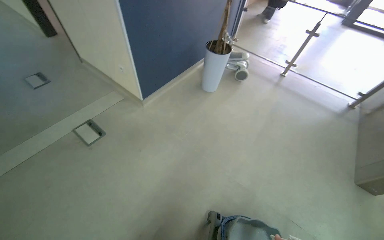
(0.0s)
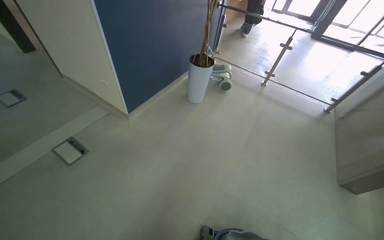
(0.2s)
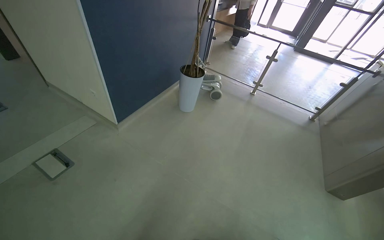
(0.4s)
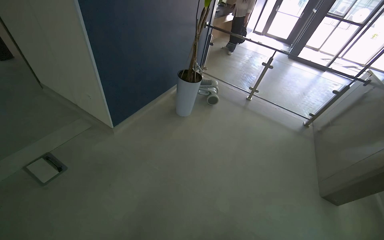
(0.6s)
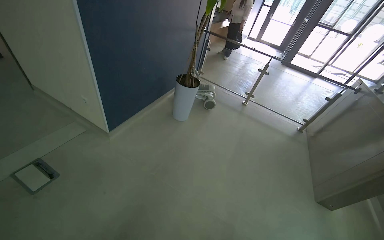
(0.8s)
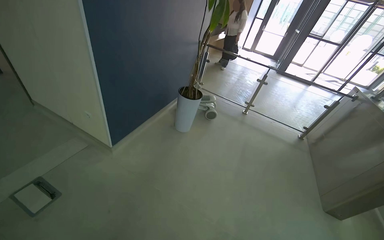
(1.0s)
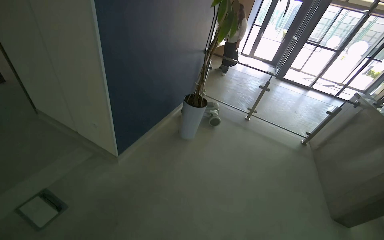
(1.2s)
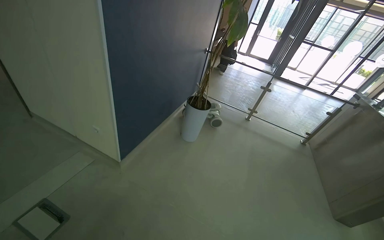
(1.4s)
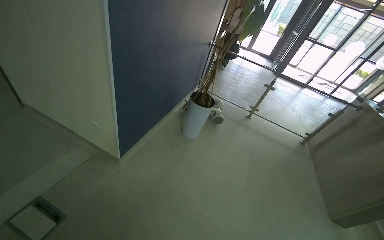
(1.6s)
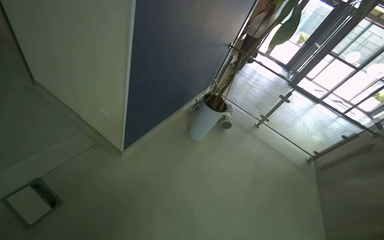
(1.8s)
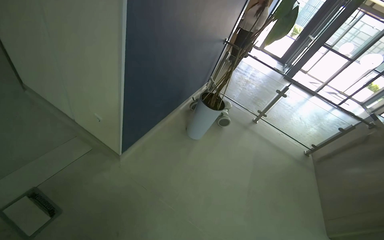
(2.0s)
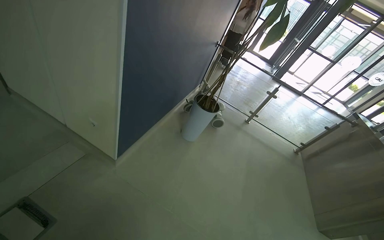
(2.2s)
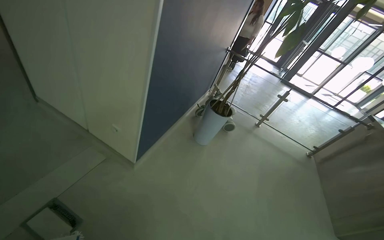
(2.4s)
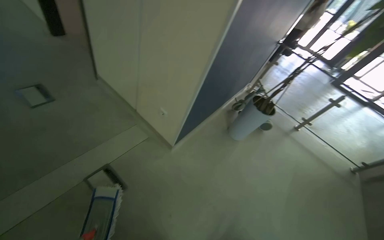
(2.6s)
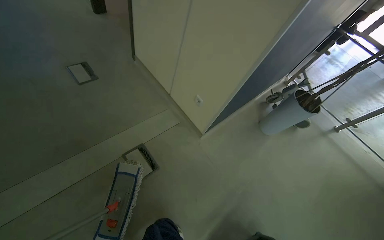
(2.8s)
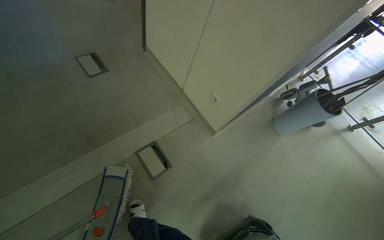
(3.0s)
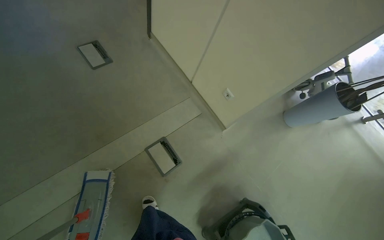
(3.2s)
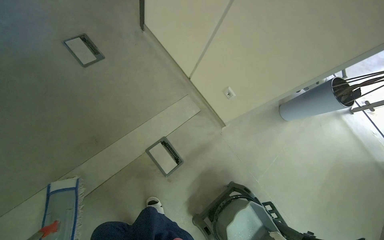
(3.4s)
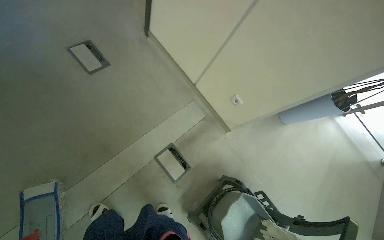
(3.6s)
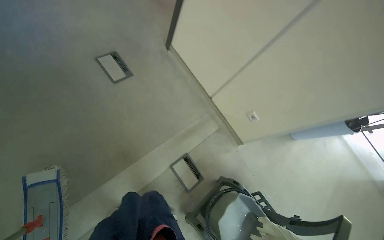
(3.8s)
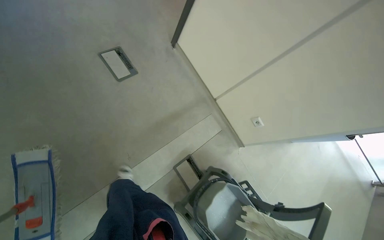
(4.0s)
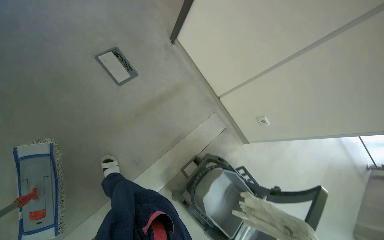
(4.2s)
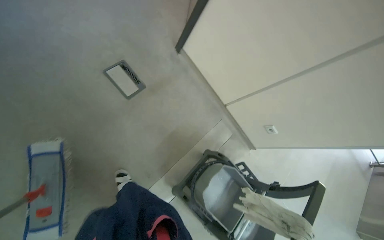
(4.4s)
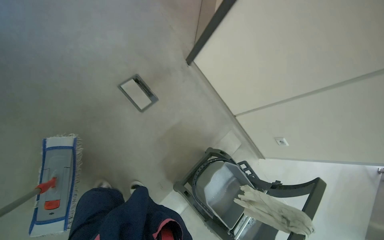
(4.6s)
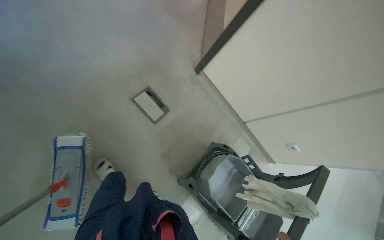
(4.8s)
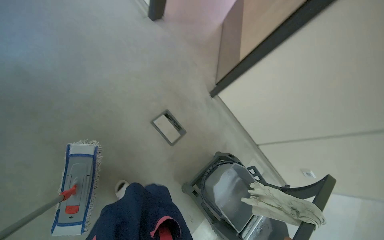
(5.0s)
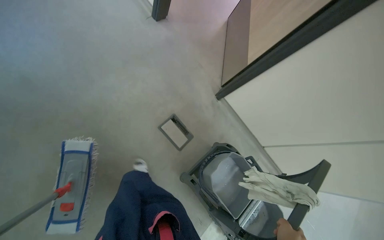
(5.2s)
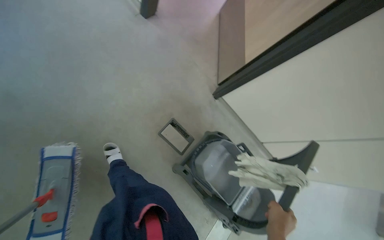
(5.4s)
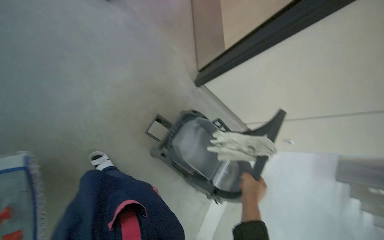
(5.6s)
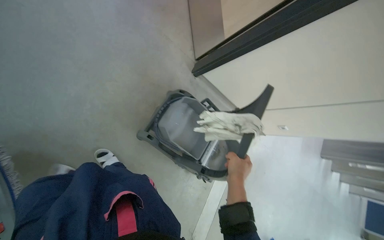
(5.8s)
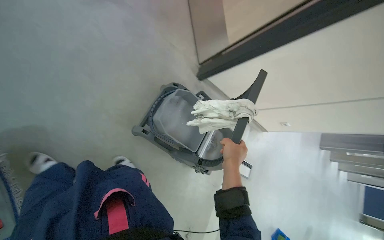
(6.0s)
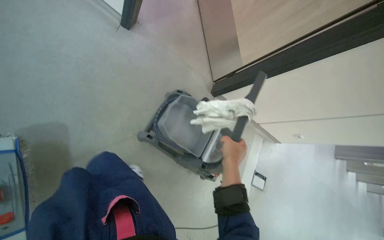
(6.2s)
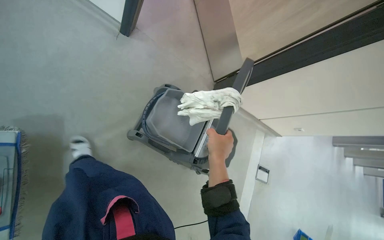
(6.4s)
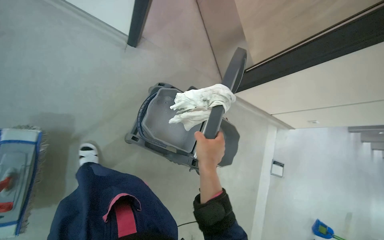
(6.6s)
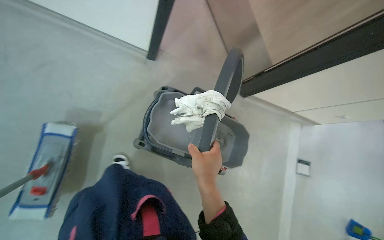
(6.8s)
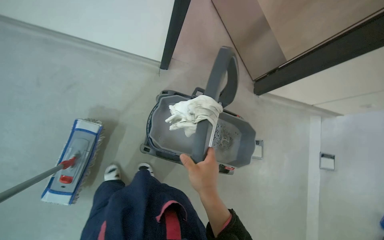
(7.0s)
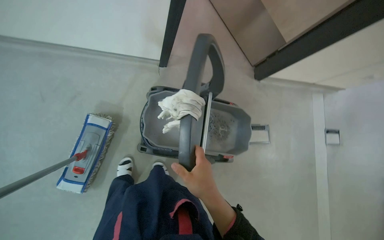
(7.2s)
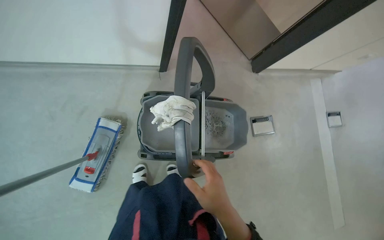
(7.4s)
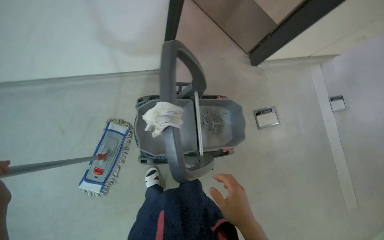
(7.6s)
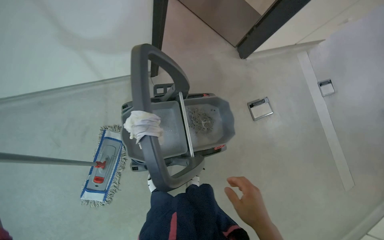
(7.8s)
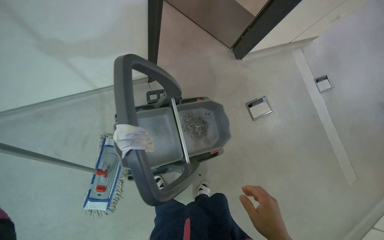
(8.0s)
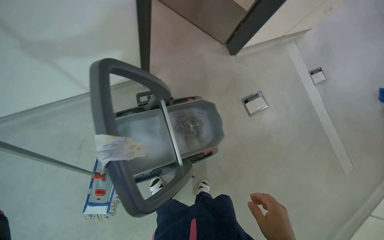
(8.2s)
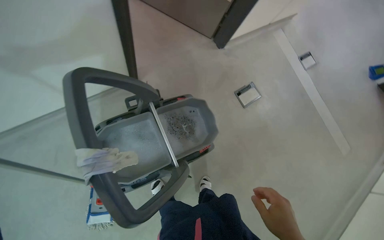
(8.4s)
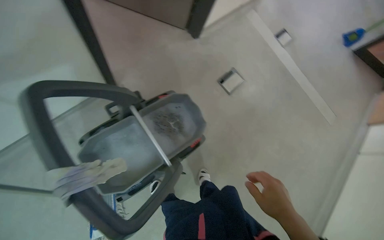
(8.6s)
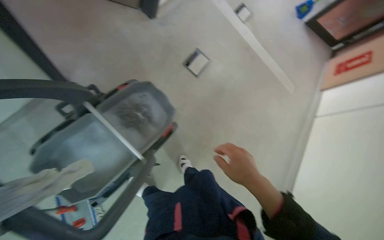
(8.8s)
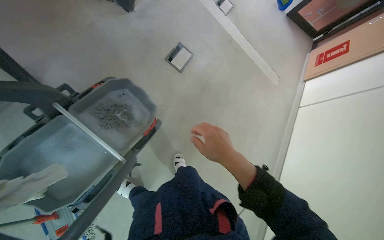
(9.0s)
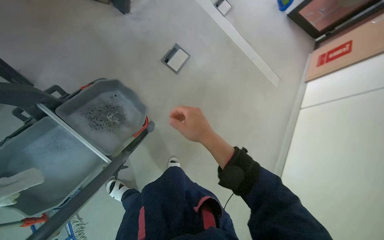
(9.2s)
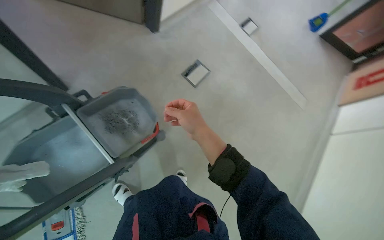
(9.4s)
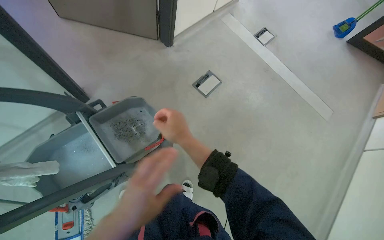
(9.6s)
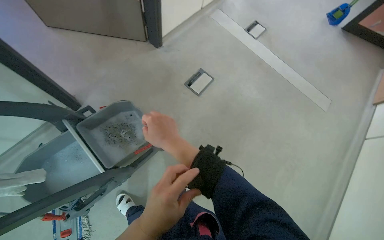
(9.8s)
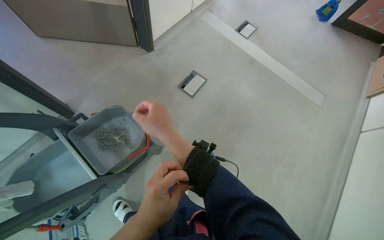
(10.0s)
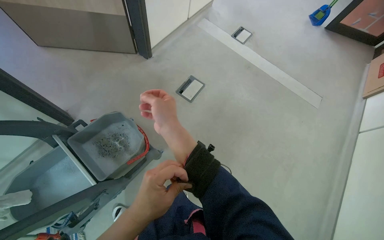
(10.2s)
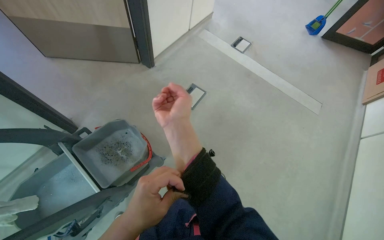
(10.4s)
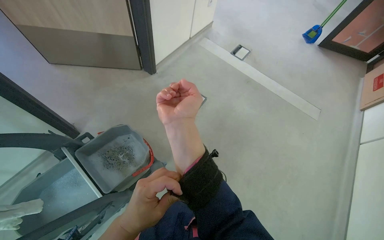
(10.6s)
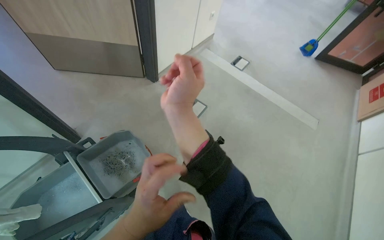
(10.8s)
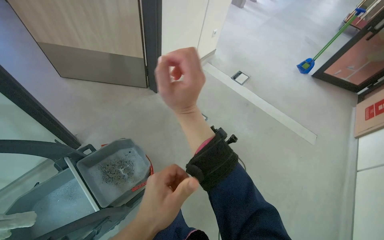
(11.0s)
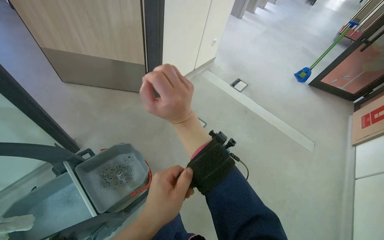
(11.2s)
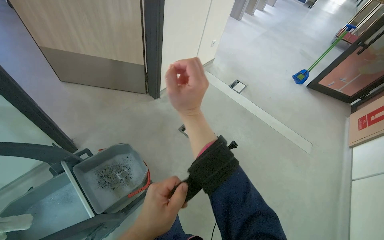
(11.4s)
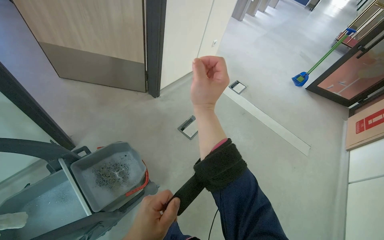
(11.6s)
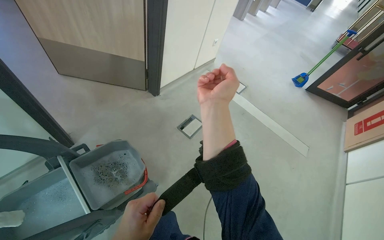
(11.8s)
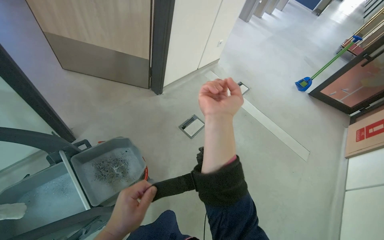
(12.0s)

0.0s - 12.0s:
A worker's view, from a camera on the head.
Job: mopping floor.
The whole recording: Mopping kitchen floor. The worker mops the kitchen floor with a flat mop, moving around furniture and opening a sliding door to continue the task.
0.0s - 1.6s: The head travels approximately 50 cm. The camera is aimed roughly 15 degrees further to the right.
1.6s - 3.0s: The camera is carried some 60 cm. The wearer's head swings roughly 25 degrees to the left. The wearer looks about 15 degrees further downward.
3.0s - 4.4s: The head travels some 50 cm.
4.4s - 6.0s: The head turns to the right by roughly 15 degrees.
6.0s - 7.6s: The camera travels some 40 cm. The view pans to the left by roughly 25 degrees. The view tips downward by approximately 15 degrees.
7.6s - 9.0s: The wearer looks about 45 degrees further to the right.
9.0s - 10.4s: The view pans to the left by approximately 20 degrees. The wearer looks approximately 15 degrees further upward. The right hand moves up the picture, about 15 cm.

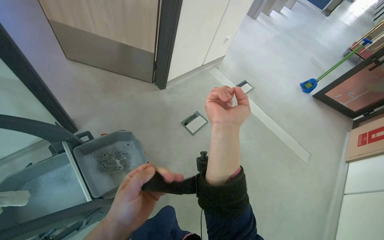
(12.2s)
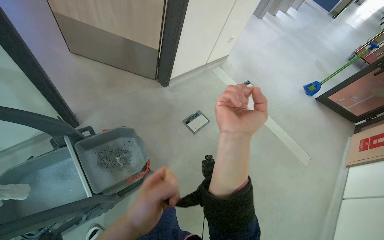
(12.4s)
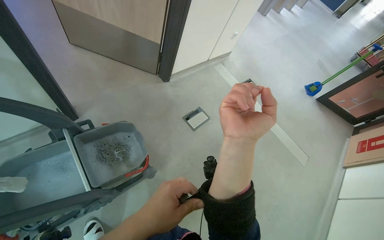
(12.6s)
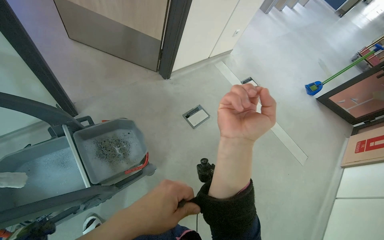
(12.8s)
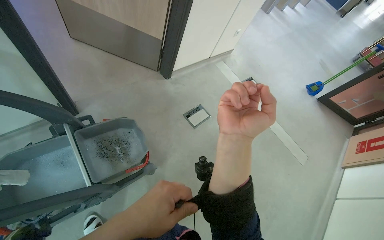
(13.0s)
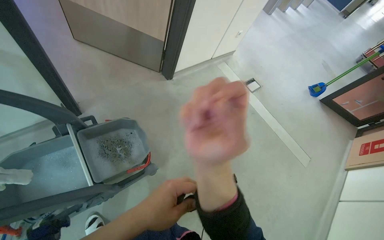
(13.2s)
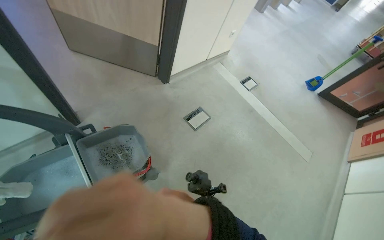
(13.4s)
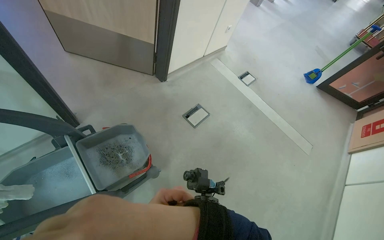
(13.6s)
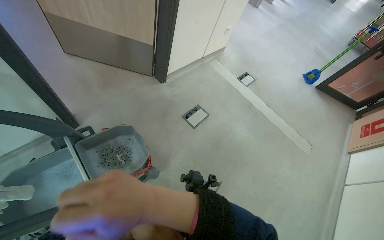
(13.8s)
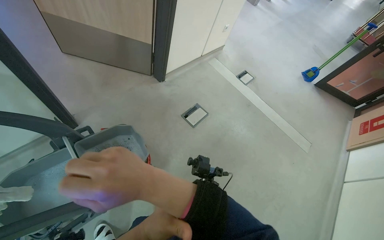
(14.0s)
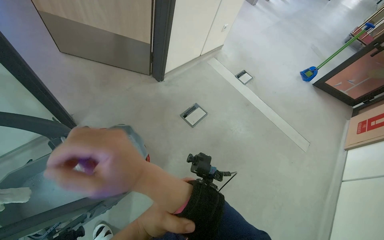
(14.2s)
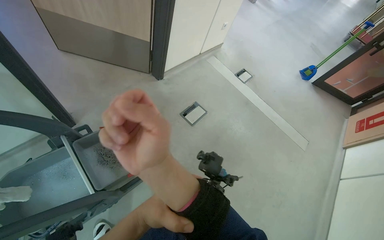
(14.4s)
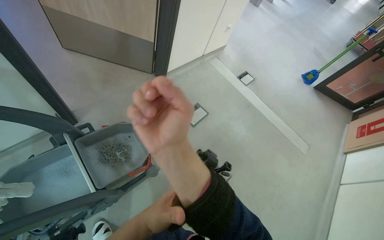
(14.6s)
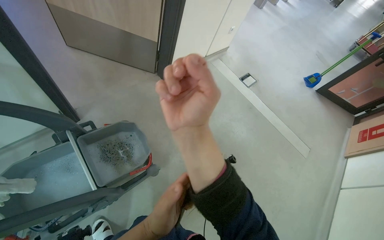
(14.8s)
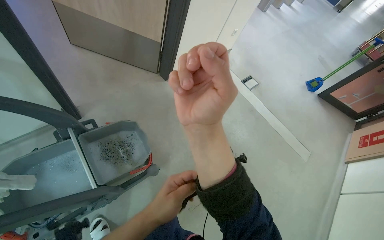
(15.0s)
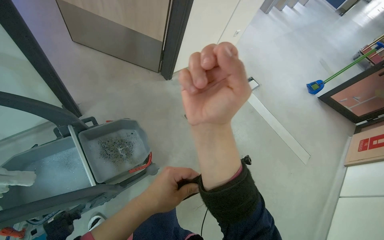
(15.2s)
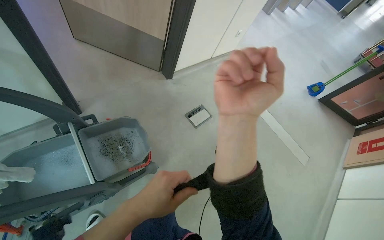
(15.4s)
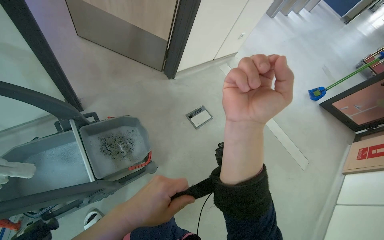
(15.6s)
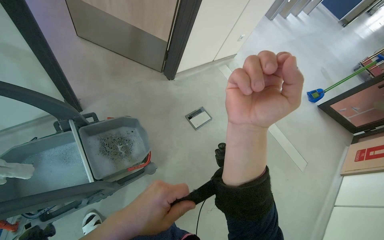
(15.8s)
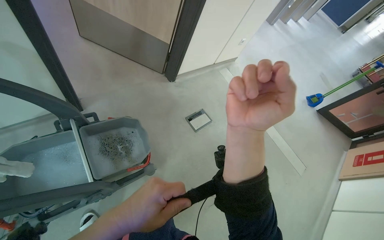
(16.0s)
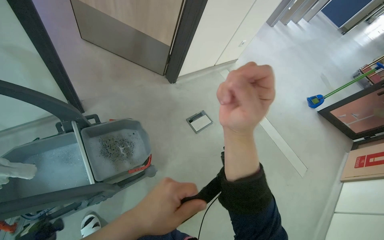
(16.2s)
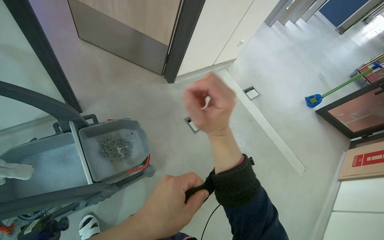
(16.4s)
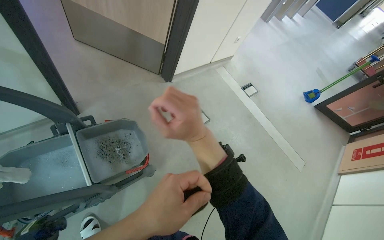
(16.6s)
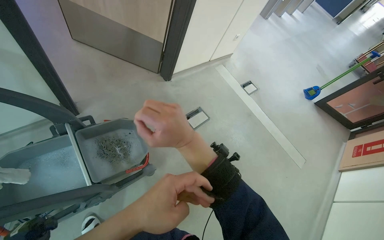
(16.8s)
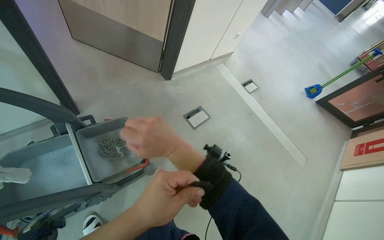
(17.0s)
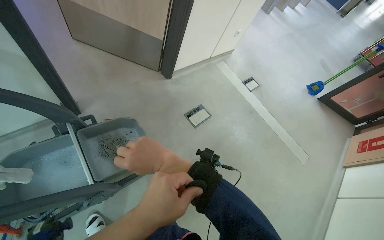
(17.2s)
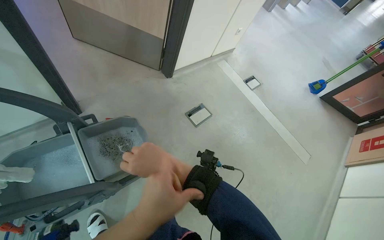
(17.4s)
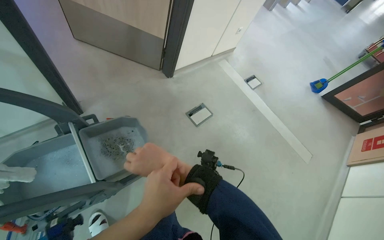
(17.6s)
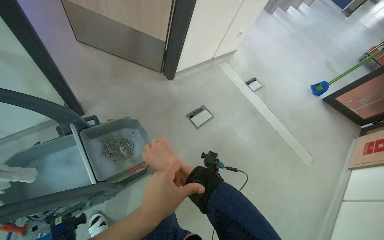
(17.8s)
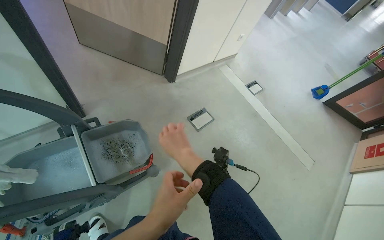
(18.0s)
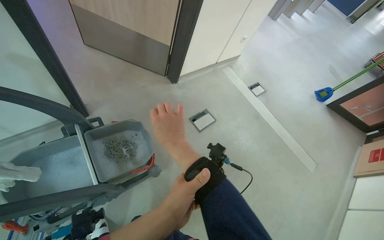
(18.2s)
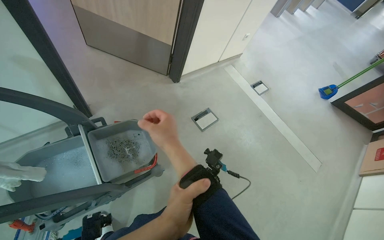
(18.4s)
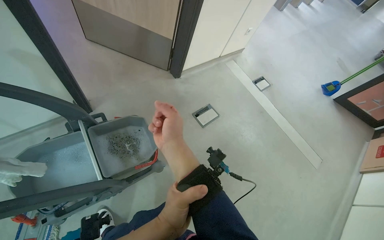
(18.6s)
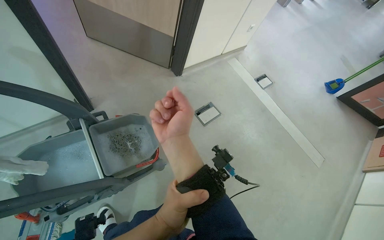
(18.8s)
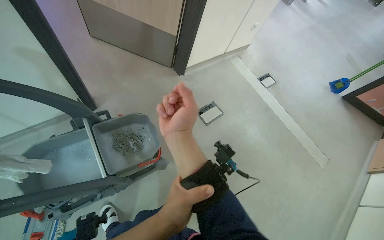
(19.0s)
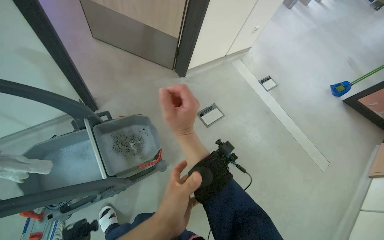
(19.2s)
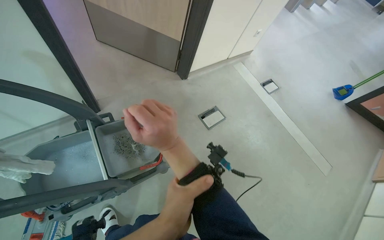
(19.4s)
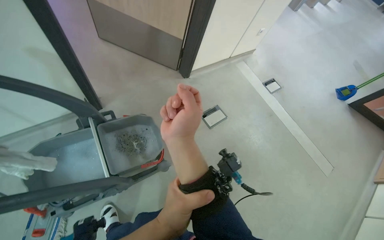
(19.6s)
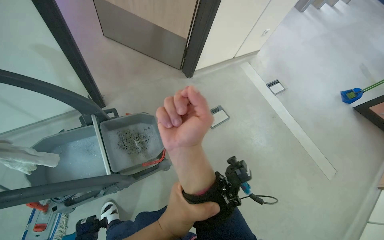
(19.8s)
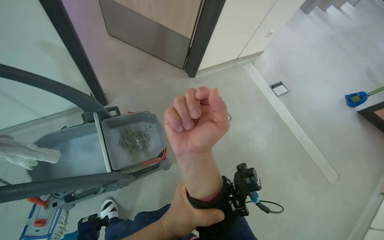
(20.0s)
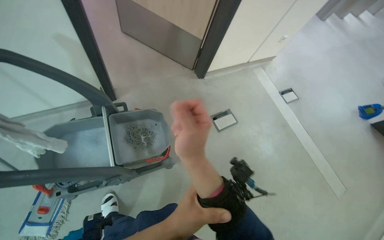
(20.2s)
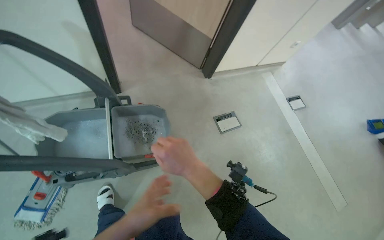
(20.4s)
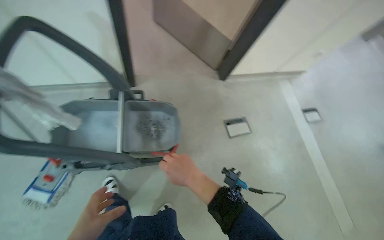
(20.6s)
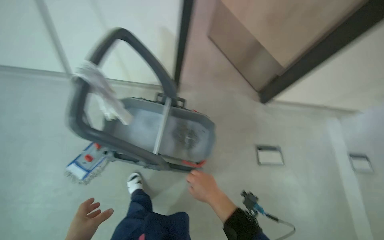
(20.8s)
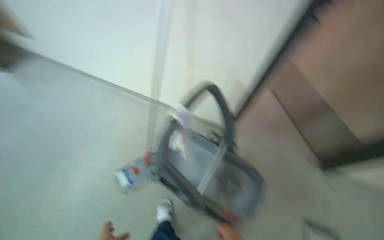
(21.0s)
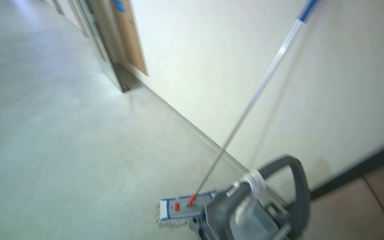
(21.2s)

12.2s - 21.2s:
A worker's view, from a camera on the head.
Job: mopping floor.
The whole recording: Mopping kitchen floor. The worker mops the kitchen floor with a flat mop, moving around furniture and opening a sliding door to continue the task.
12.2s - 13.8s: The right hand shifts about 25 cm to the left, down the picture and nearer to the camera.
16.6s - 18.2s: The left hand shifts approximately 10 cm farther from the camera.
18.2s - 19.8s: The right hand moves nearer to the camera, some 10 cm.
19.8s - 21.2s: The wearer looks approximately 80 degrees further to the left. The view tips upward by roughly 30 degrees.
